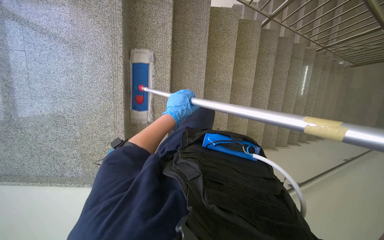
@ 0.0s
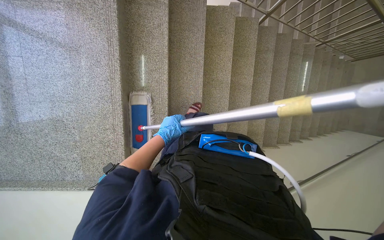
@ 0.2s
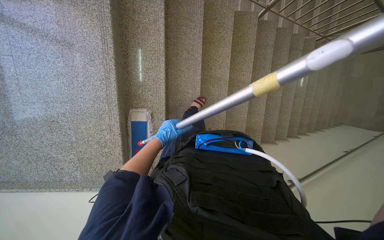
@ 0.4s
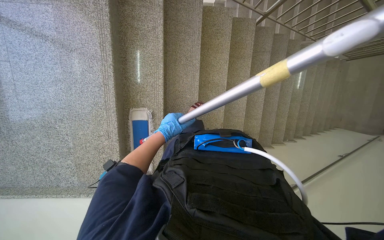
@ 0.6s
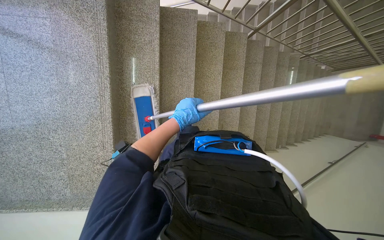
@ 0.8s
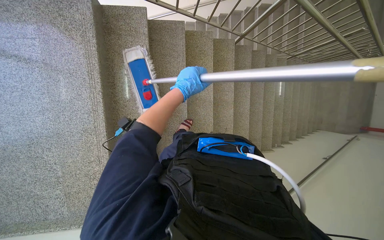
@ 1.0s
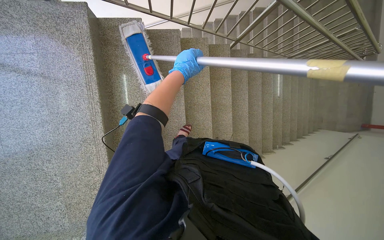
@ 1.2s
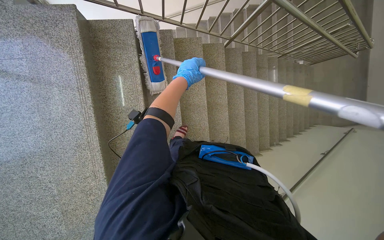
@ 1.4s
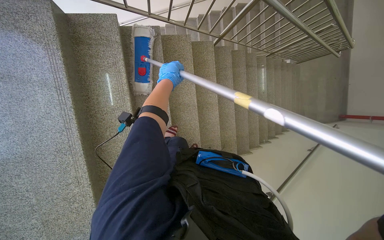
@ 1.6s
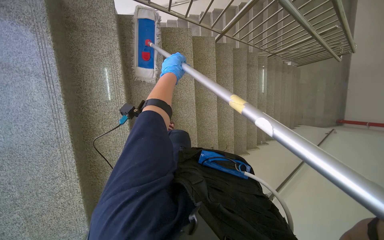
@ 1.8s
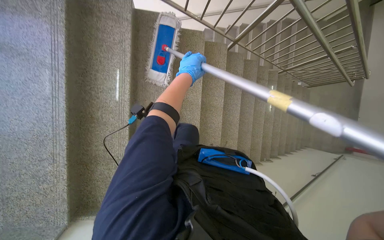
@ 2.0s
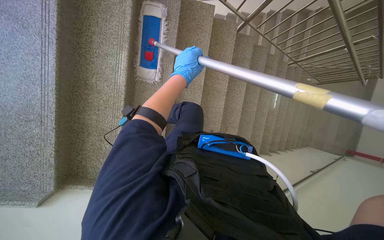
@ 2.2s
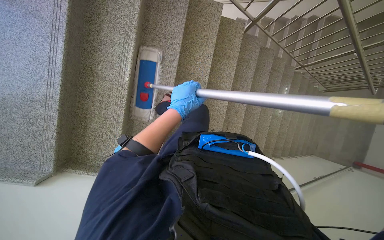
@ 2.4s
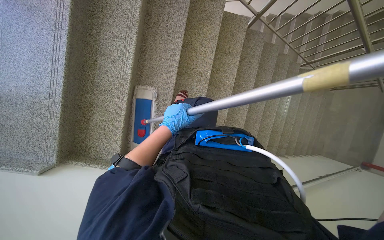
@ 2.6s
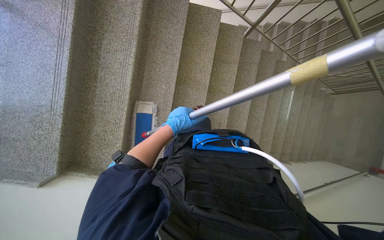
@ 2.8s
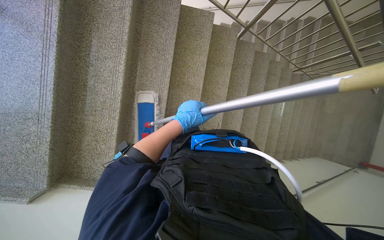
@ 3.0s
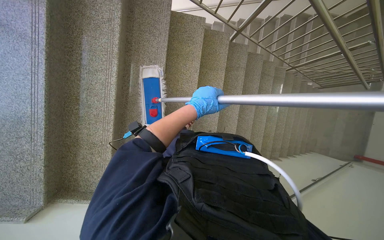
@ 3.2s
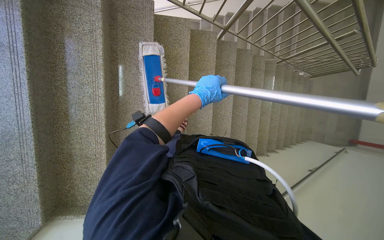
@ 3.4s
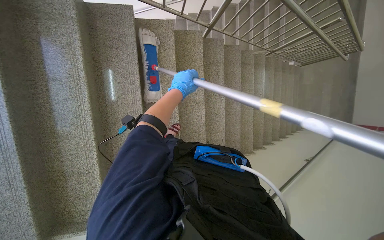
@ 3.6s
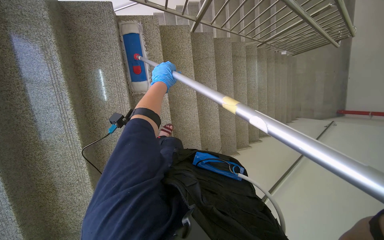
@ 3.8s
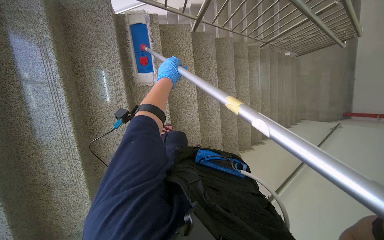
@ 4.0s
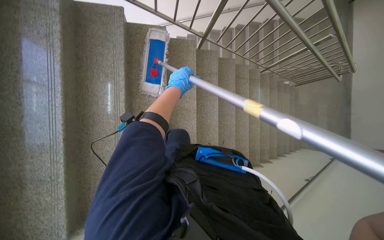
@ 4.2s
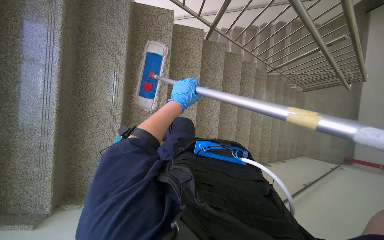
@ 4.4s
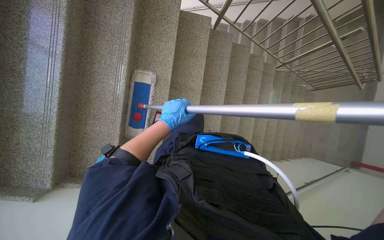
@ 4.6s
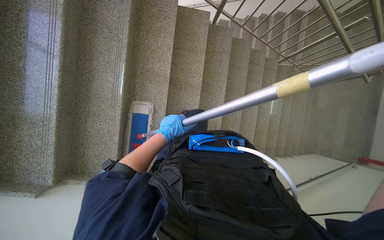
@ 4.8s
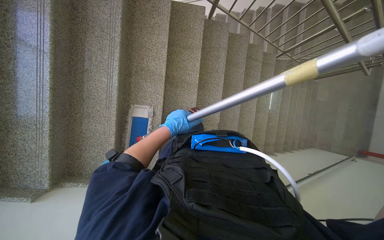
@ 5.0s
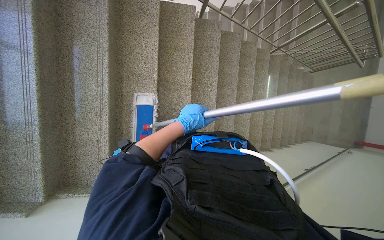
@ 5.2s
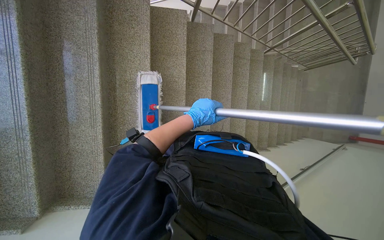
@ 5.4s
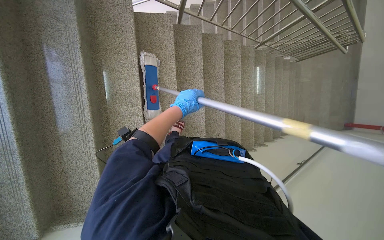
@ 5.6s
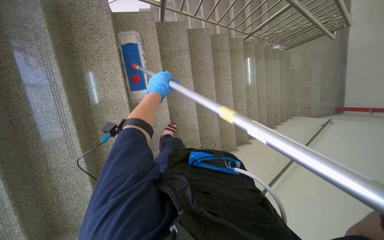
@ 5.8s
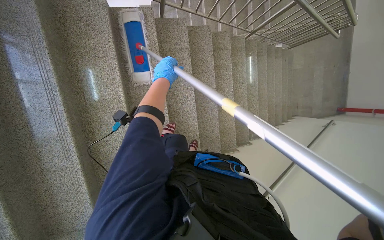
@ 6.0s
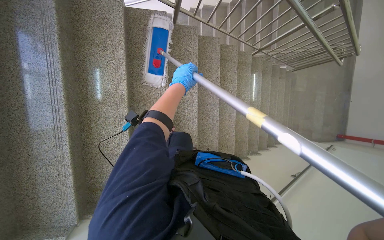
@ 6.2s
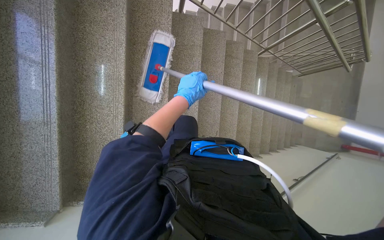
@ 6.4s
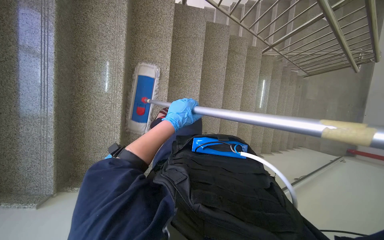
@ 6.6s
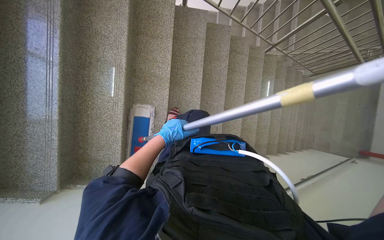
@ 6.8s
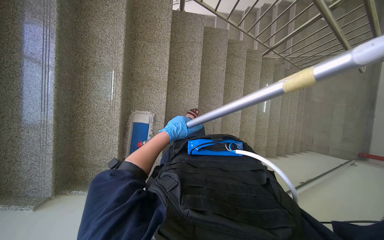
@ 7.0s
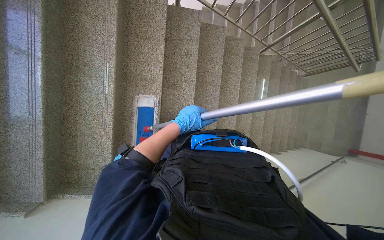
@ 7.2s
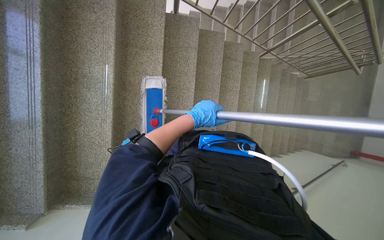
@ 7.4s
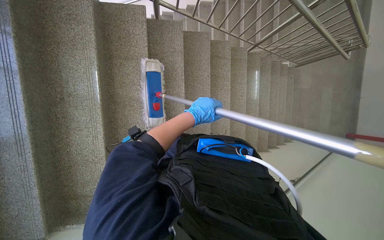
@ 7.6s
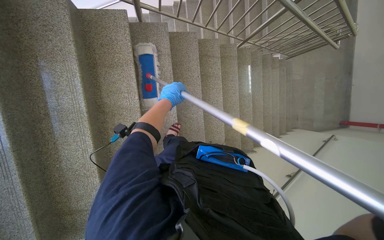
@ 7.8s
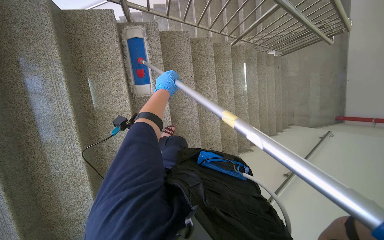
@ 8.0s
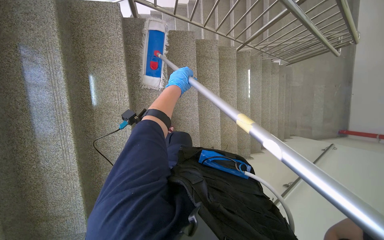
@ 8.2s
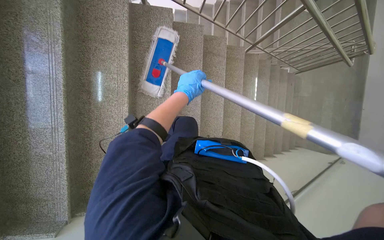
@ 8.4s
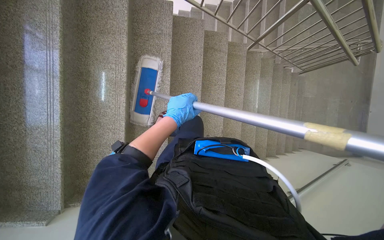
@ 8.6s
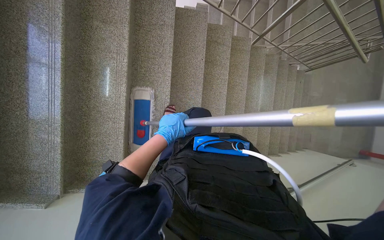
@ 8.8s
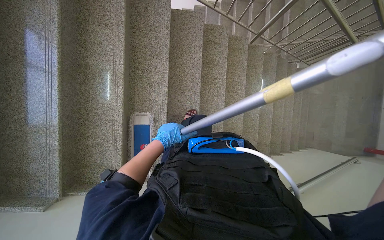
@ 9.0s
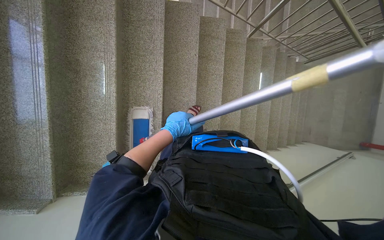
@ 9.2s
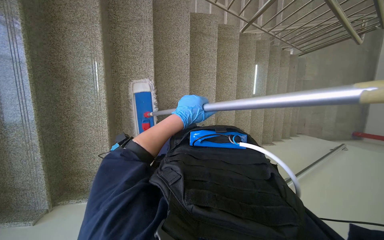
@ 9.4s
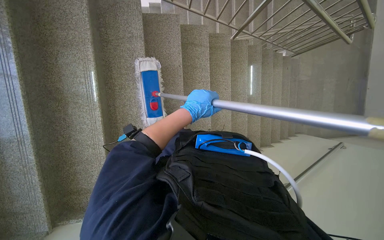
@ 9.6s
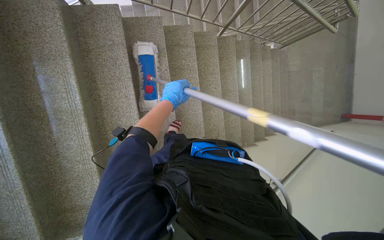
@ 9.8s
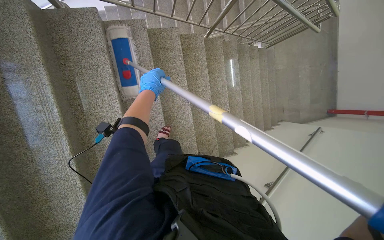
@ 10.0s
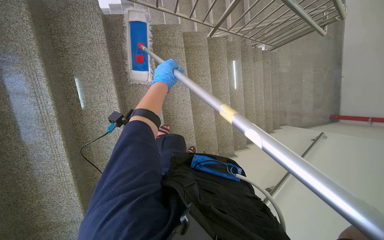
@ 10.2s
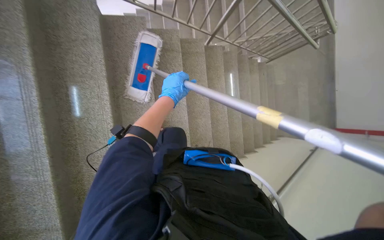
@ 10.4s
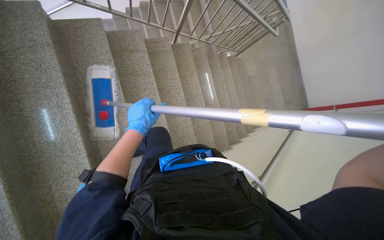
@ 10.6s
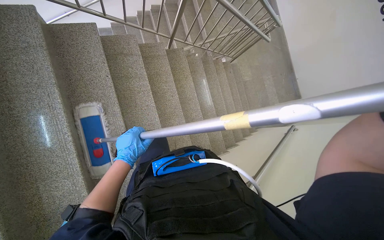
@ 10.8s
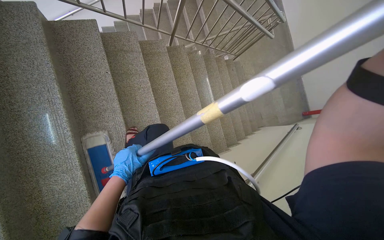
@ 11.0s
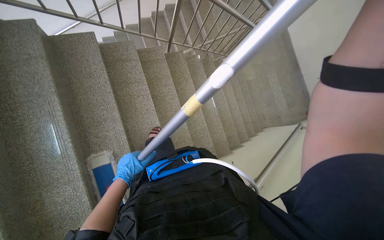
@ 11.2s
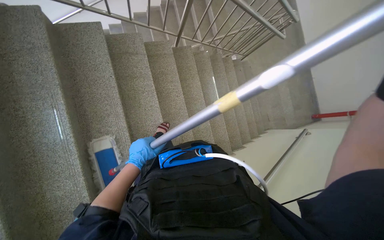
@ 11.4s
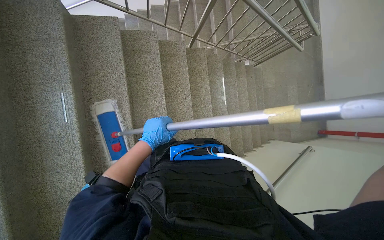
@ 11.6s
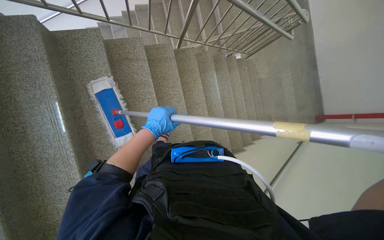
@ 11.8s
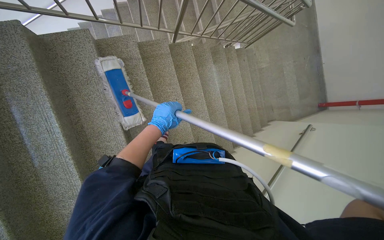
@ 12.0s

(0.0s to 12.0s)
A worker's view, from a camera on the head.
Job: mopping floor.
The whole recording: Mopping the staircase. The worker mops the staircase, moving down each step.
0.0s - 1.6s: The left hand goes some 35 cm up the picture.
1.6s - 3.0s: The left hand shifts some 20 cm down the picture.
3.0s - 4.4s: The left hand is displaced farther from the camera and up the picture by approximately 25 cm.
4.4s - 6.0s: The left hand is displaced up the picture and farther from the camera by roughly 30 cm.
6.0s - 7.6s: The left hand shifts approximately 30 cm to the right and down the picture.
7.6s - 9.0s: The left hand goes approximately 15 cm down the picture.
9.0s - 10.4s: The left hand moves up the picture, approximately 25 cm.
10.4s - 12.0s: The left hand goes down the picture and returns, about 25 cm each way.

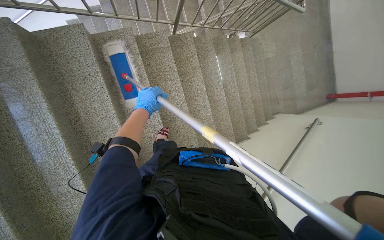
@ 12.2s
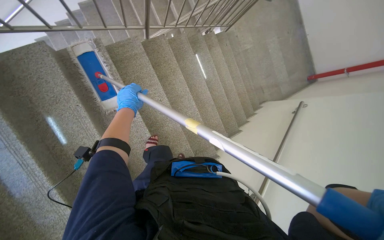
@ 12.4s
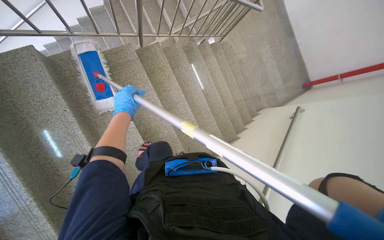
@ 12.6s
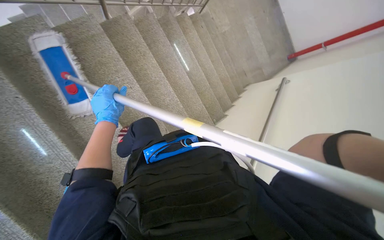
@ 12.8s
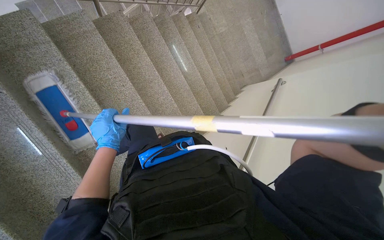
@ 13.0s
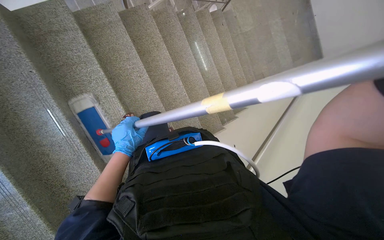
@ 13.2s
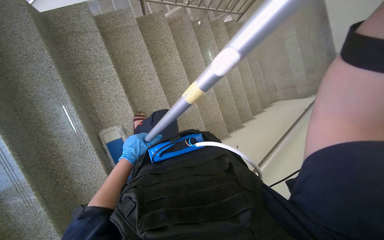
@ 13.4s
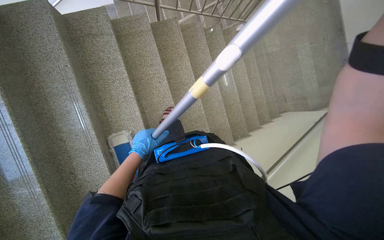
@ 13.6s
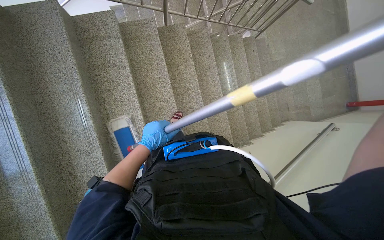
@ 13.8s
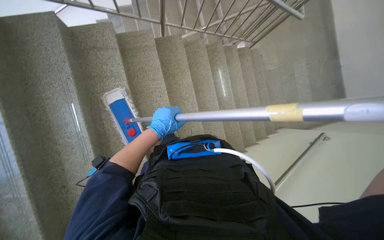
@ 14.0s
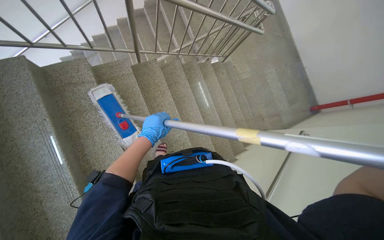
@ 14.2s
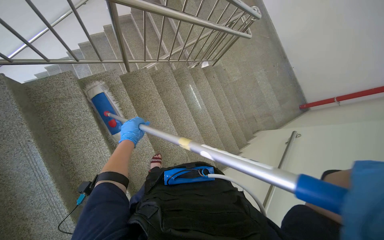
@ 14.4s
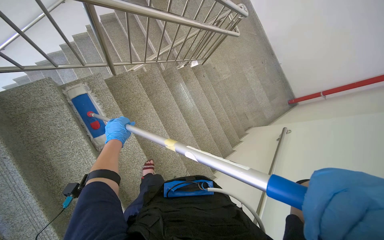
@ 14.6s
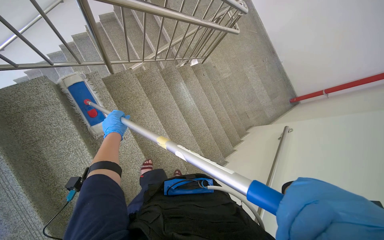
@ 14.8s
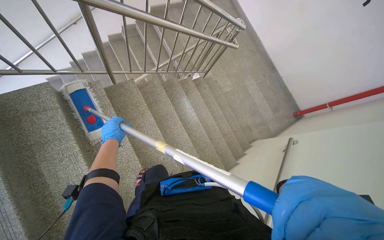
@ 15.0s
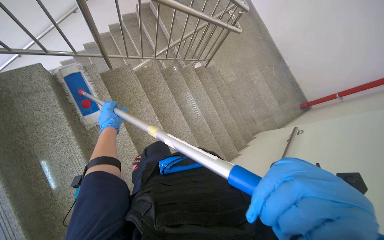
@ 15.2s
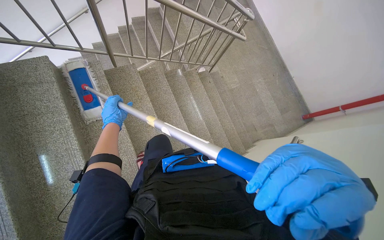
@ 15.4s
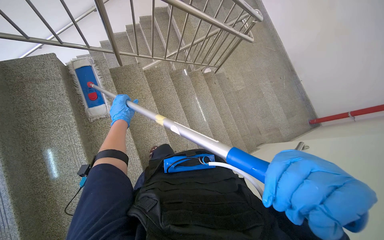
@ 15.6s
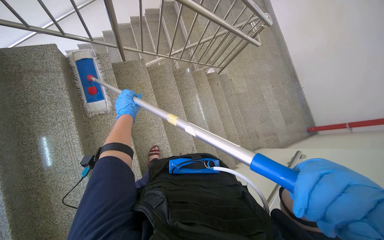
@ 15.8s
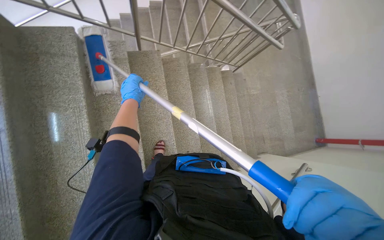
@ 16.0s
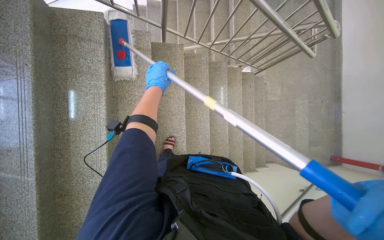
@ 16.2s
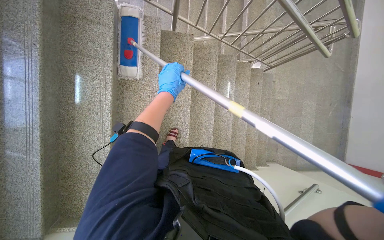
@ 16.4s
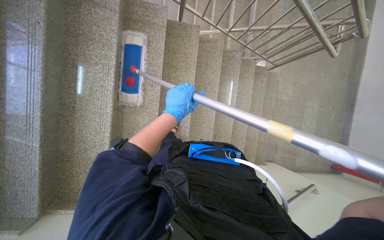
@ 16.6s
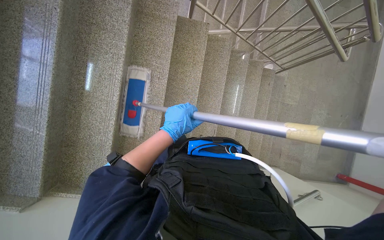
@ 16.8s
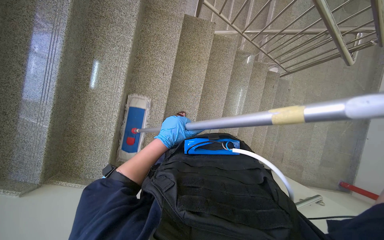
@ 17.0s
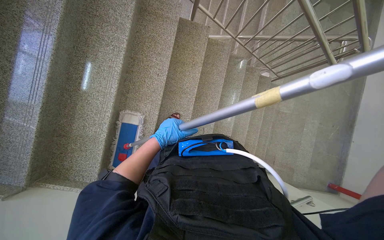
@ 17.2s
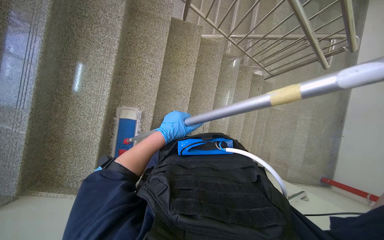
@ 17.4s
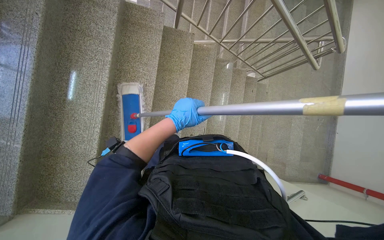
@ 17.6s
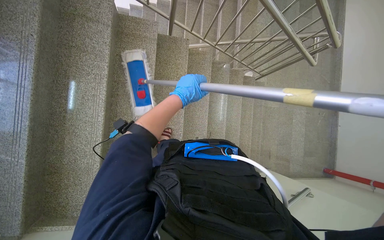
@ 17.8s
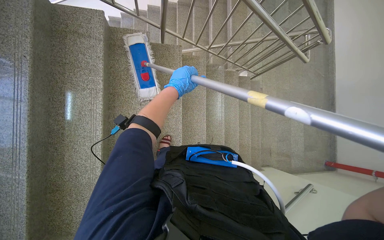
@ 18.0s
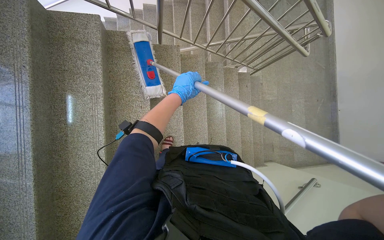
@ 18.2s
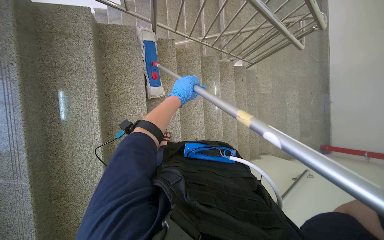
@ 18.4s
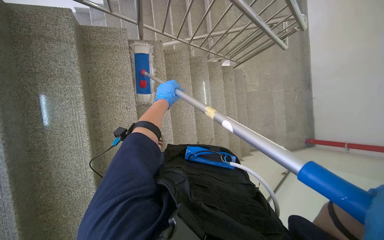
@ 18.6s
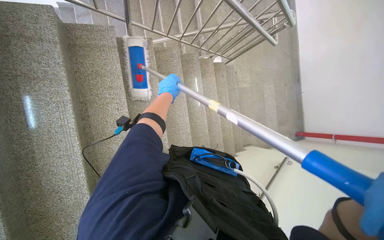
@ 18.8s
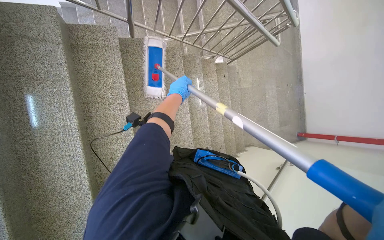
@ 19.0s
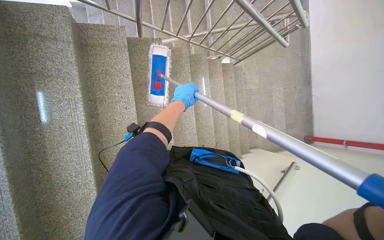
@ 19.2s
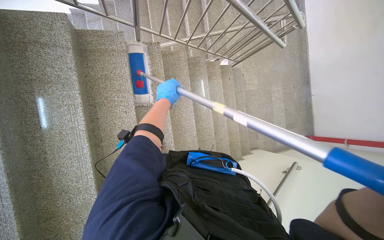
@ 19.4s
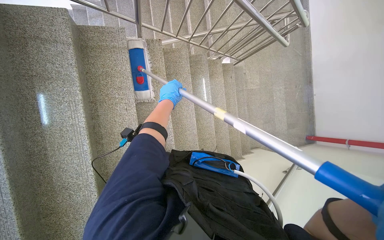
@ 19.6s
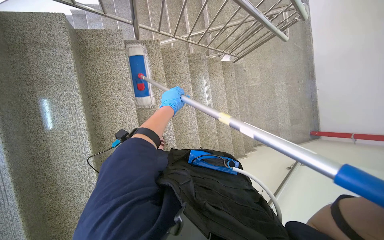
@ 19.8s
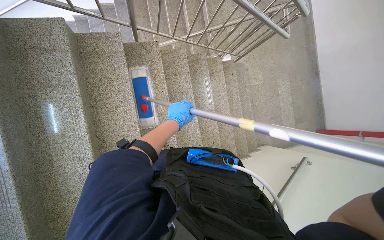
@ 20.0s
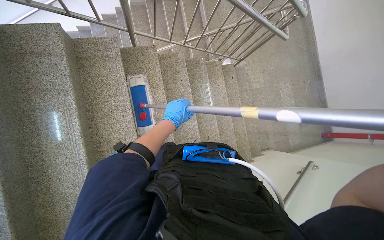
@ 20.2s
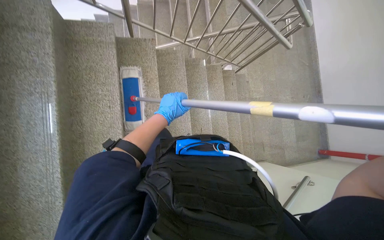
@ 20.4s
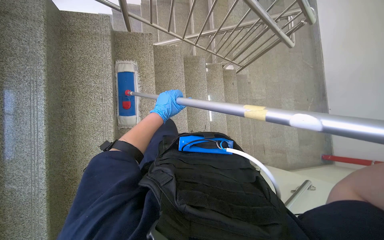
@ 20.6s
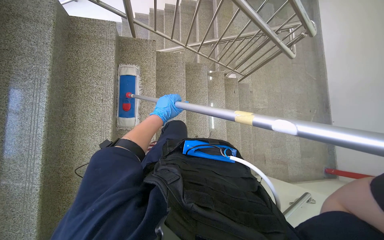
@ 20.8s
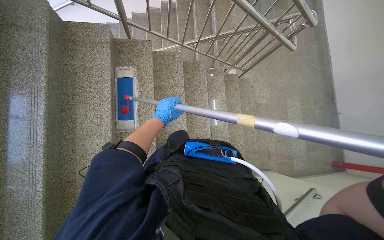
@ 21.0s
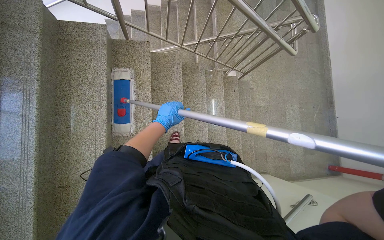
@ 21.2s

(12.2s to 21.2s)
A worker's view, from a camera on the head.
Job: mopping floor.
The whole recording: Mopping the staircase. The worker mops the staircase, moving down each step.
12.2s - 13.8s: The left hand heads down the picture, covering approximately 15 cm.
13.8s - 15.2s: The left hand shifts roughly 40 cm farther from the camera and up the picture.
15.2s - 16.6s: The scene rotates clockwise by some 35 degrees. The left hand travels to the right and nearer to the camera by some 20 cm.
16.6s - 18.2s: The left hand moves up the picture, approximately 10 cm.
18.2s - 19.8s: The left hand shifts some 10 cm farther from the camera.
19.8s - 21.2s: The left hand is displaced down the picture by roughly 10 cm.
